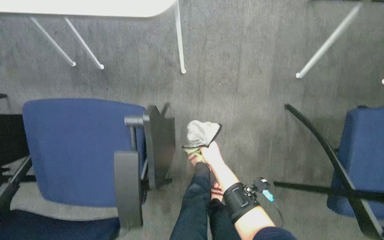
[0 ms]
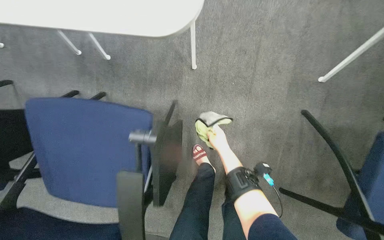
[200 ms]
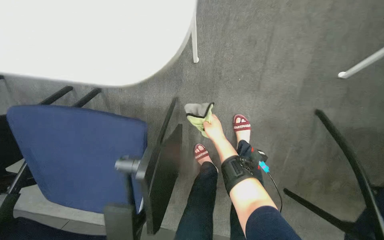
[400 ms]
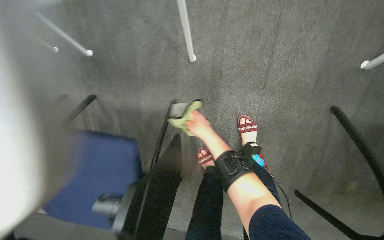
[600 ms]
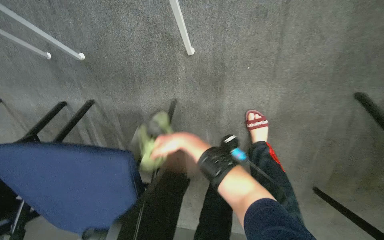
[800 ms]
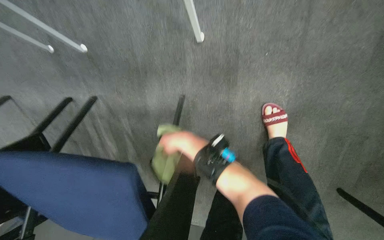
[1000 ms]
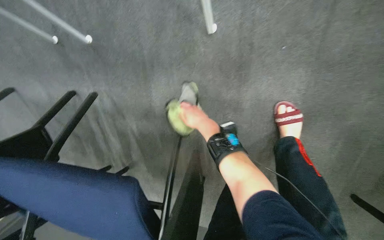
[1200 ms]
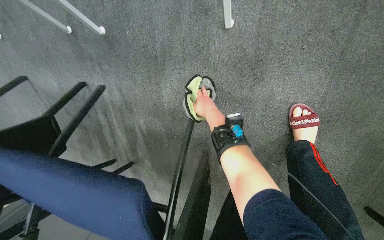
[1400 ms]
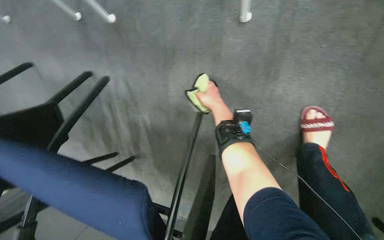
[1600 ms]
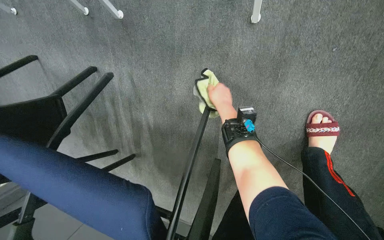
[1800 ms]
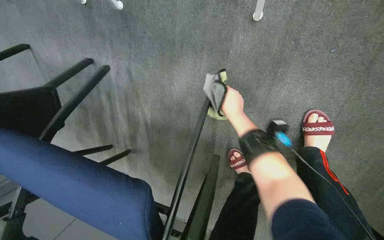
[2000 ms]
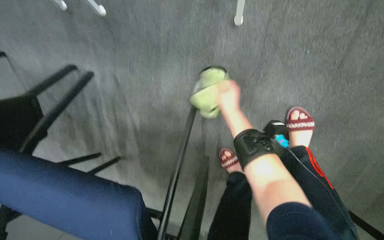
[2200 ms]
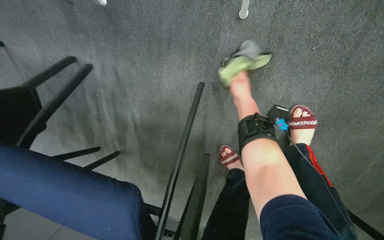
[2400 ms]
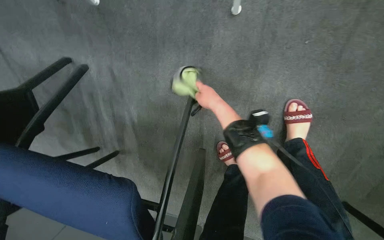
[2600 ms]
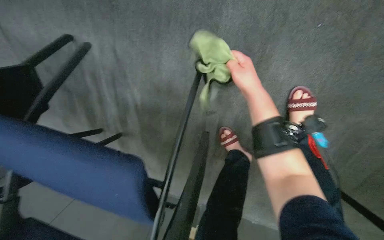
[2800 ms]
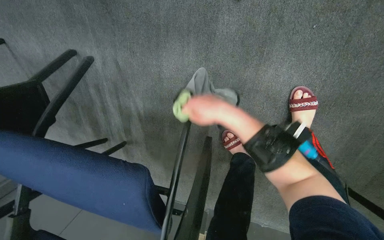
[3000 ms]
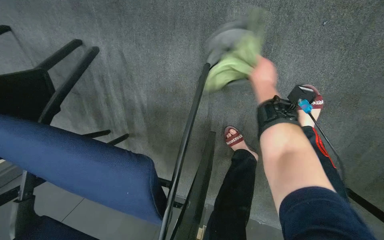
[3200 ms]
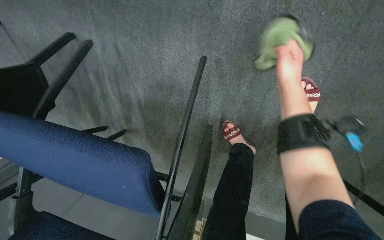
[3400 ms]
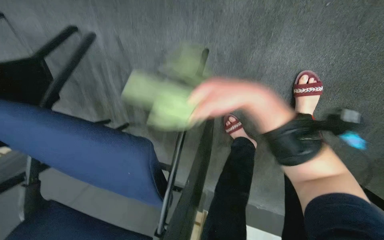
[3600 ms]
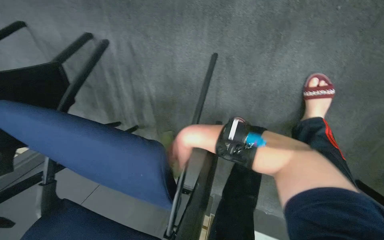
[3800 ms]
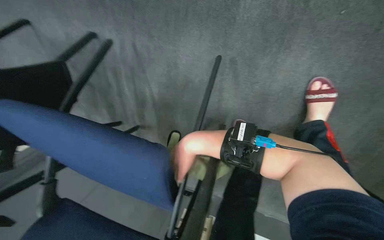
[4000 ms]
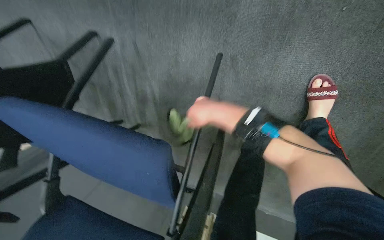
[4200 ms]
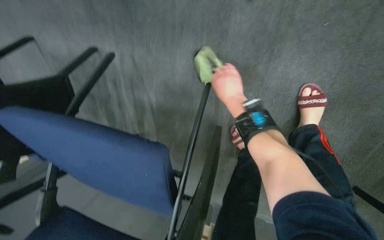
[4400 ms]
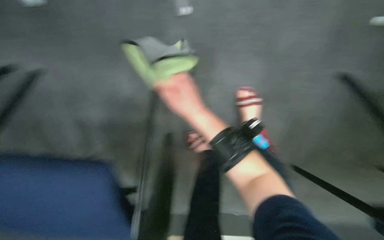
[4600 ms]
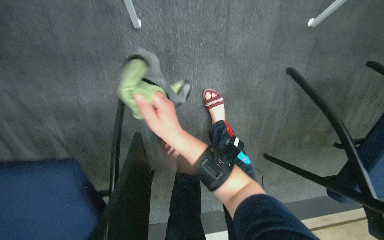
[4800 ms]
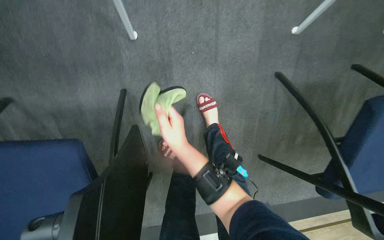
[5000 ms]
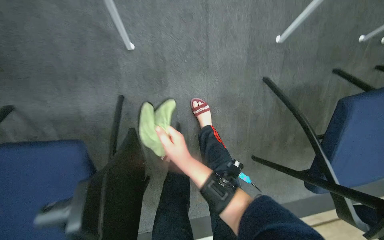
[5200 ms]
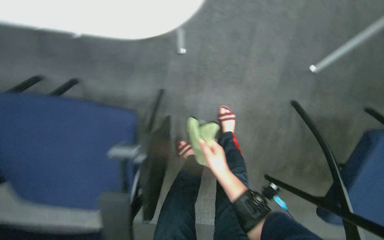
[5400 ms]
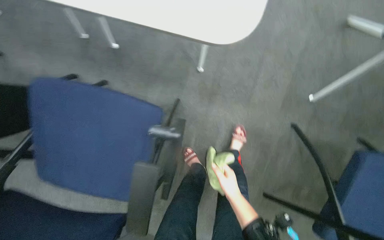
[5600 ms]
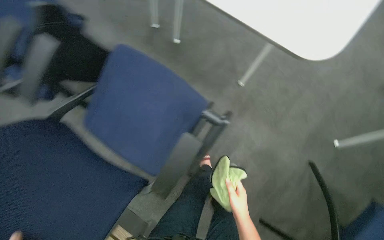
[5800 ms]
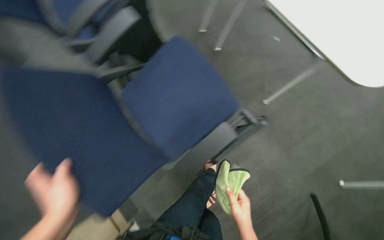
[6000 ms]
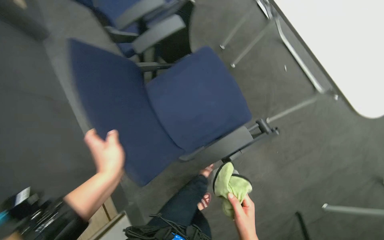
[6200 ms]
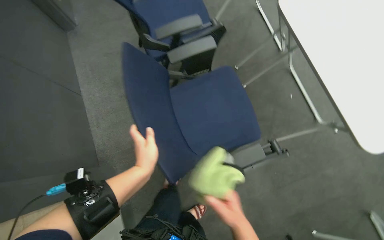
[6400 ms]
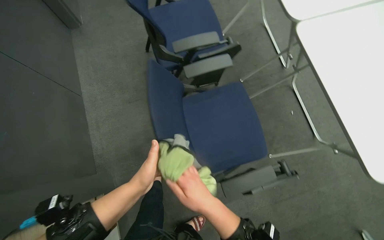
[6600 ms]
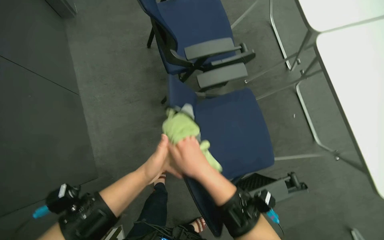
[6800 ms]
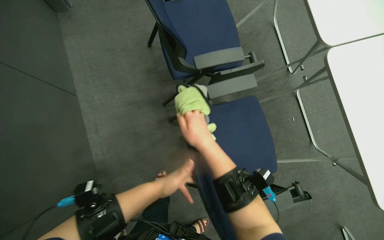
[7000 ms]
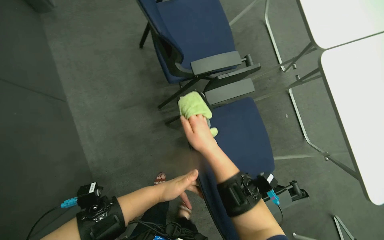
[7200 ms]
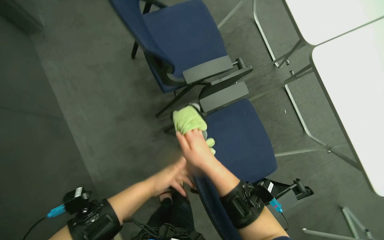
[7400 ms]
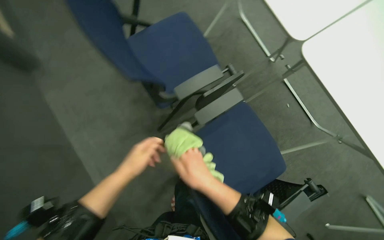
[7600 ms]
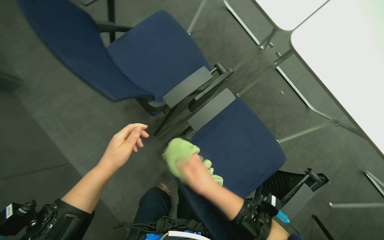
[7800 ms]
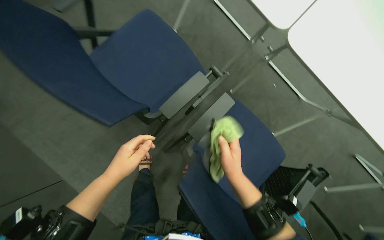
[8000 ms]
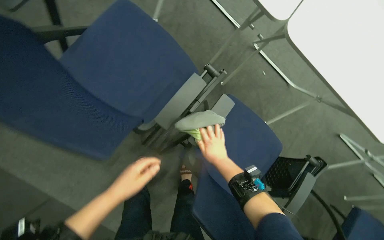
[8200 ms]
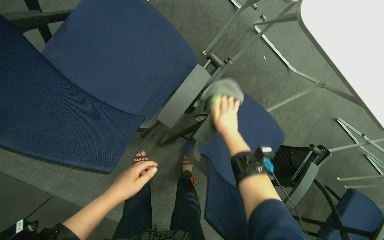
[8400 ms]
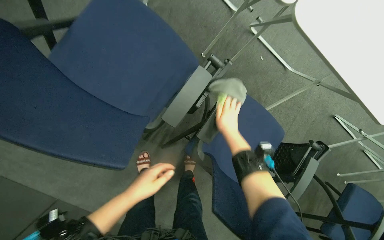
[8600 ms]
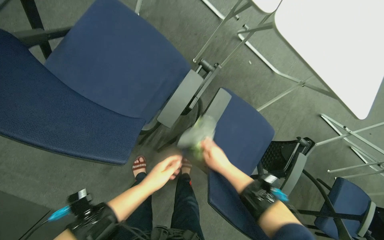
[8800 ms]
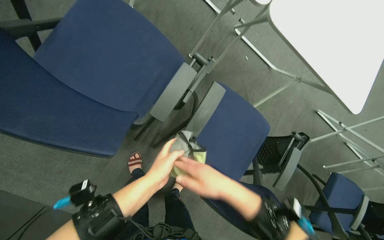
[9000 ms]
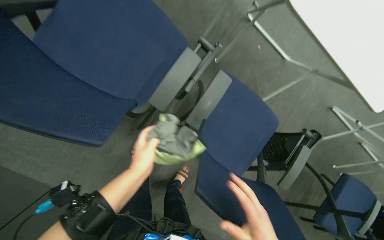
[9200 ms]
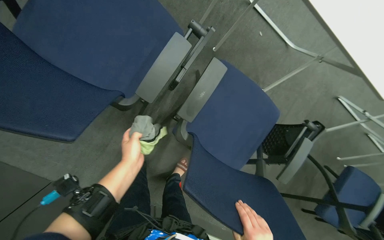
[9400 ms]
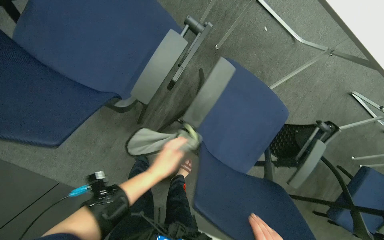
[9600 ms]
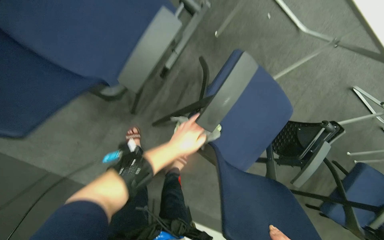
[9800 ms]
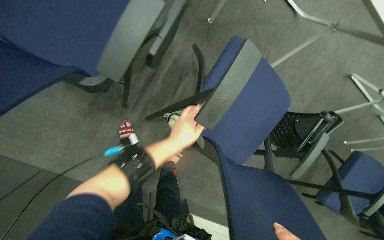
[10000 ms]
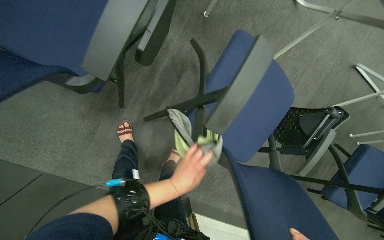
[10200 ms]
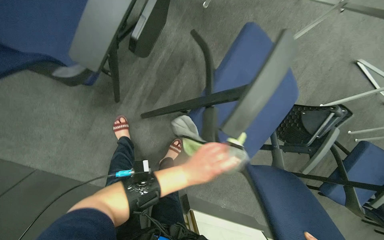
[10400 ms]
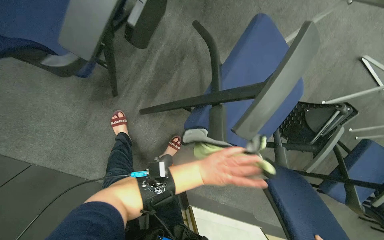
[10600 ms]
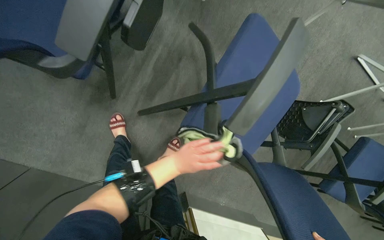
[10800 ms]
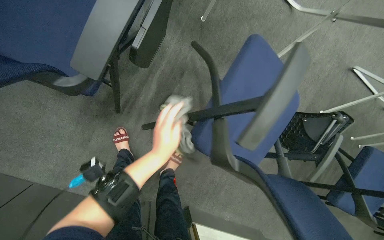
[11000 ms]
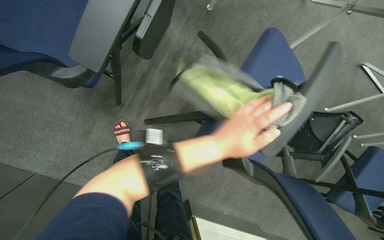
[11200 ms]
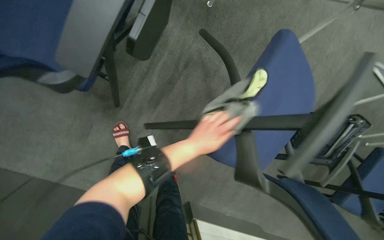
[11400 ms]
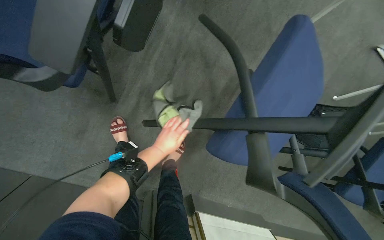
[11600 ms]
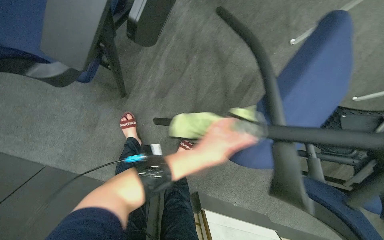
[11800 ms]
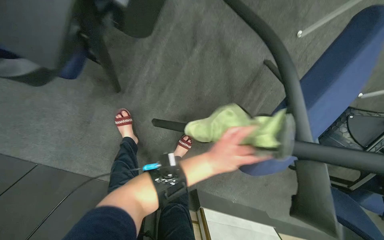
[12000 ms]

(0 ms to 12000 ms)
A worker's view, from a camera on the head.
Job: wiping surfaces.
The whole recording: Wiping conference room chairs. The worker wipes the seats, backrests, and frames of conference room chairs with a cloth.
0 ms - 1600 ms: The camera is carried about 40 cm. The view pans to the left by about 15 degrees. The wearer looks approximately 20 degrees further downward.
1600 ms - 3000 ms: The right hand is displaced nearer to the camera by about 15 cm.
3000 ms - 4400 ms: The right hand swings left and right, roughly 25 cm each way, with 2 reversals.
4400 ms - 6000 ms: The wearer moves approximately 50 cm. The view tilts roughly 25 degrees upward. Everything in view rotates some 35 degrees clockwise.
6000 ms - 7600 ms: The head travels roughly 50 cm.
7600 ms - 9000 ms: The wearer's head swings some 30 degrees to the right. The view tilts approximately 15 degrees downward. The right hand goes farther from the camera and returns, roughly 20 cm each way.
9000 ms - 10400 ms: The camera pitches downward, by roughly 15 degrees. The left hand heads to the right, covering some 20 cm.
10400 ms - 12000 ms: The left hand swings left and right, approximately 15 cm each way, with 3 reversals.

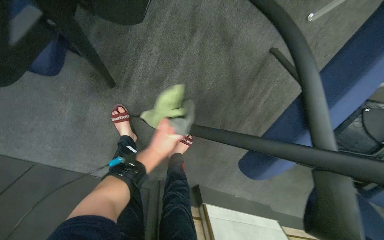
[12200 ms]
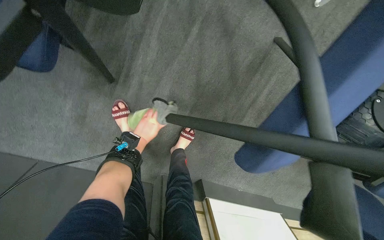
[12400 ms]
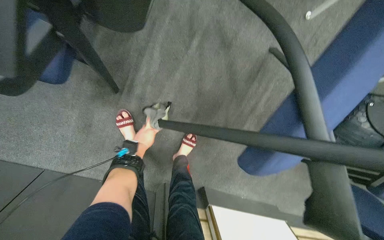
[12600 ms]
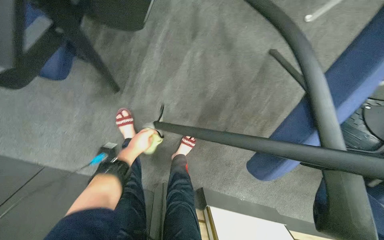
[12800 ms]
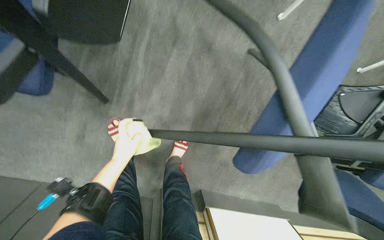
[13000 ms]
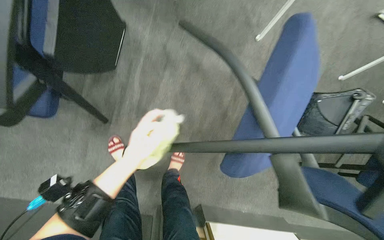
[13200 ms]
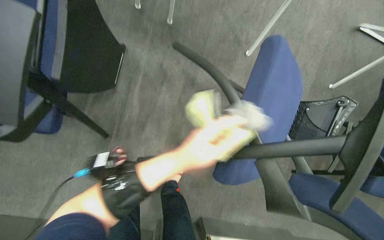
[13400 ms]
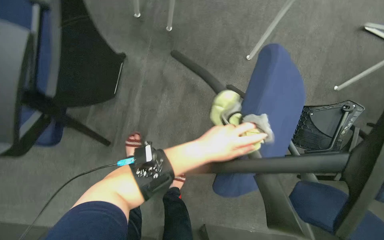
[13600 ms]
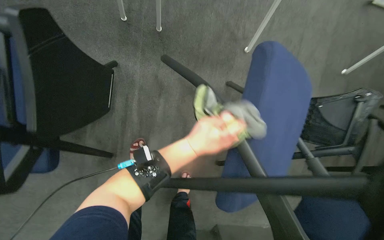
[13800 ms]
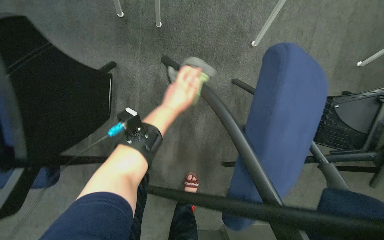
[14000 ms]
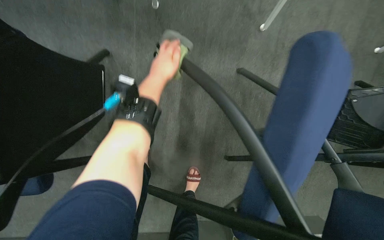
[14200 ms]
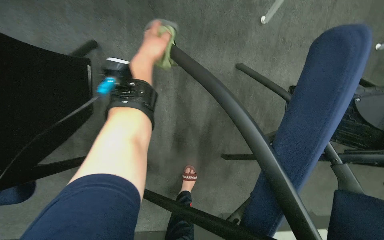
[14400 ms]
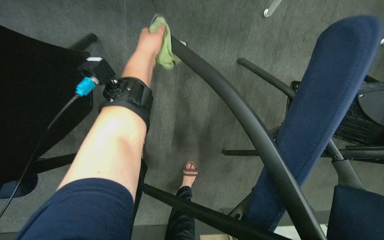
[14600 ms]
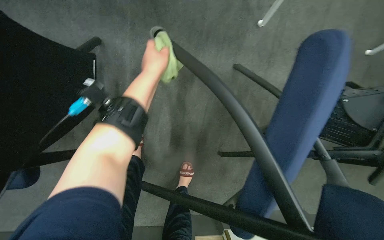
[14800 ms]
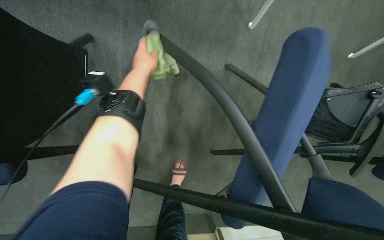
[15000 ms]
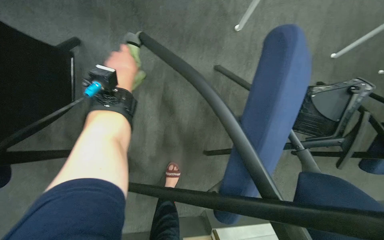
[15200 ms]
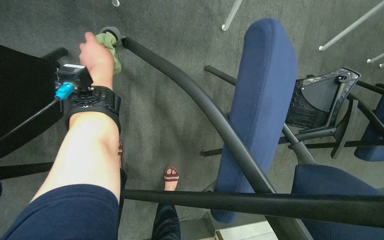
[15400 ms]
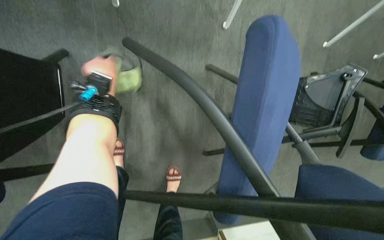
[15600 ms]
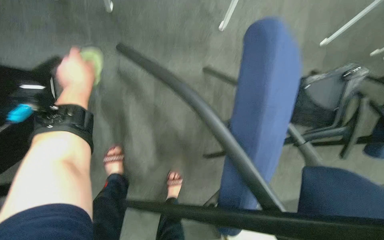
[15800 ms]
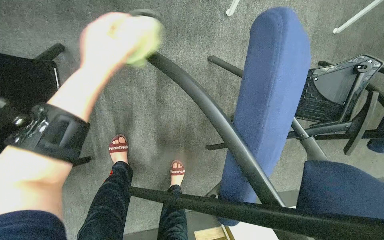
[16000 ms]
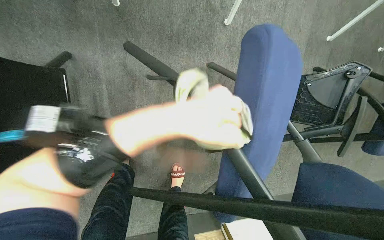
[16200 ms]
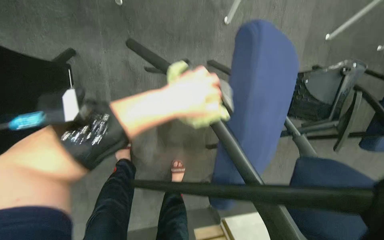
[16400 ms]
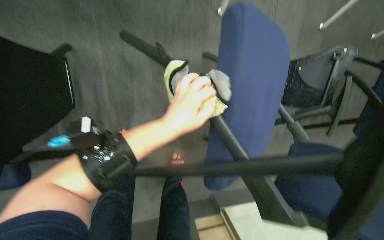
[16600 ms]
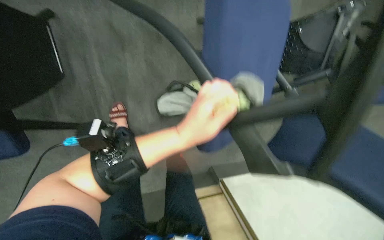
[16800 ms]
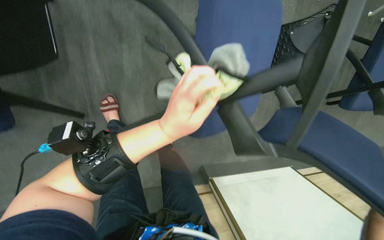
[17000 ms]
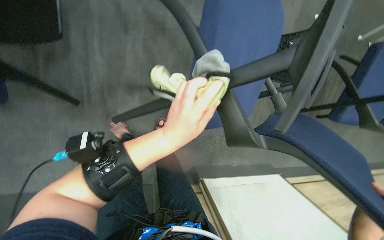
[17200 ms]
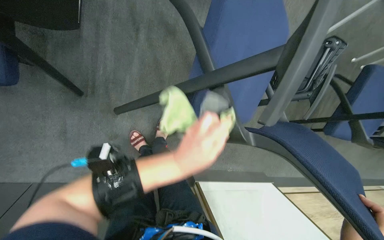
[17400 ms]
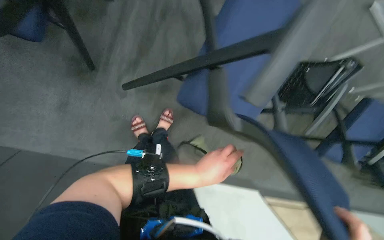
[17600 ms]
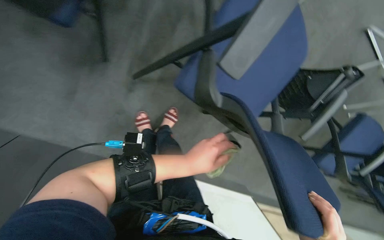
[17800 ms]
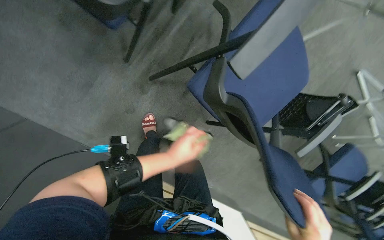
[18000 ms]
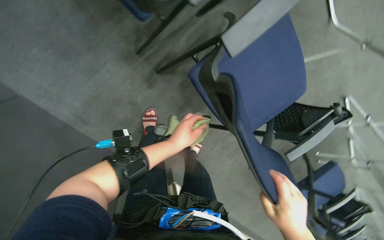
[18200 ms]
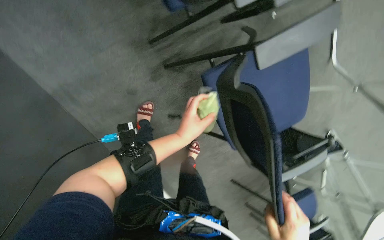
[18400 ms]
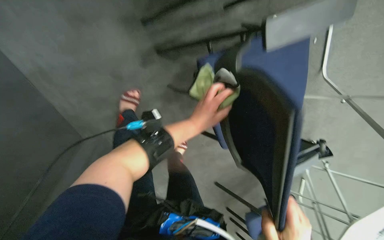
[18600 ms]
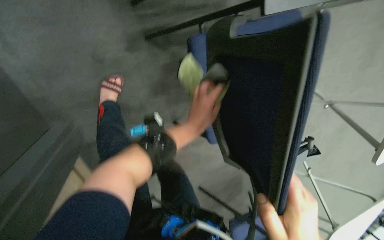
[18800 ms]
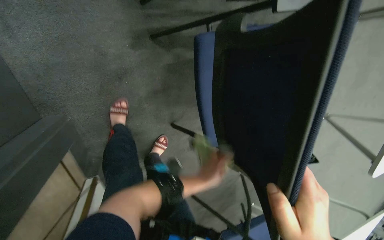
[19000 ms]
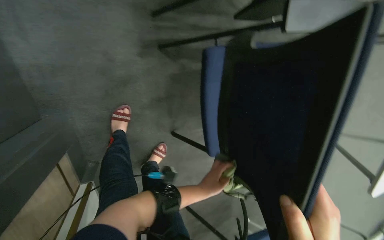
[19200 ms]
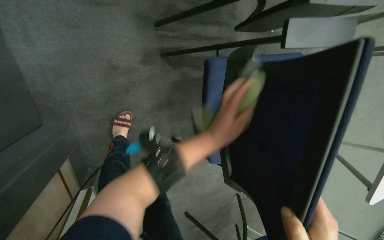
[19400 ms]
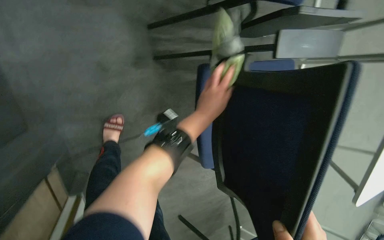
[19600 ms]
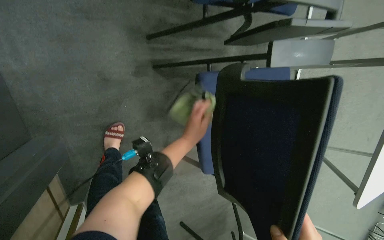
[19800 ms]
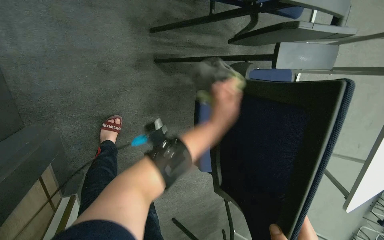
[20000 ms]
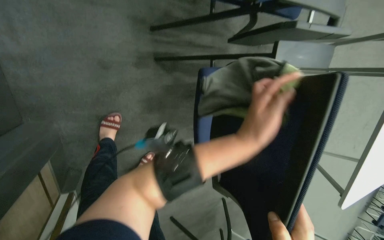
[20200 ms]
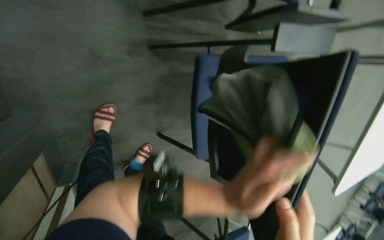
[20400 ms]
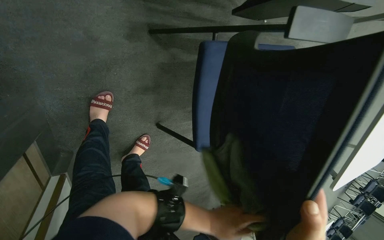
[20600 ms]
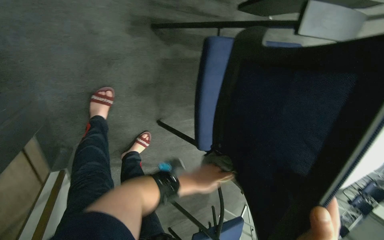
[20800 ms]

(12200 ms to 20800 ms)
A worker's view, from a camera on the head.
Job: wiping surfaces.
The whole recording: Wiping conference room chairs. The worker wipes the seats, backrests, and frames of conference room chairs with a cloth.
12200 ms - 13600 ms: The view tilts about 15 degrees upward. The left hand is displaced to the right by roughly 25 cm.
13600 ms - 15000 ms: The left hand moves up the picture, to the left and farther from the camera, about 40 cm.
15000 ms - 16600 ms: The left hand travels to the right, down the picture and nearer to the camera by roughly 30 cm.
16600 ms - 18000 ms: Everything in view rotates roughly 25 degrees clockwise.
18000 ms - 19400 ms: The camera sweeps to the right, by some 15 degrees. The scene rotates clockwise by some 30 degrees.
19400 ms - 20800 ms: The left hand goes up and down the picture, approximately 35 cm each way, reversing 2 times.
